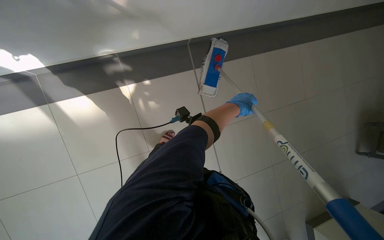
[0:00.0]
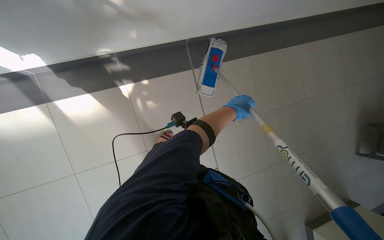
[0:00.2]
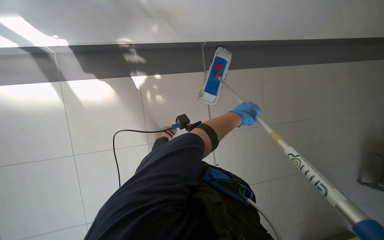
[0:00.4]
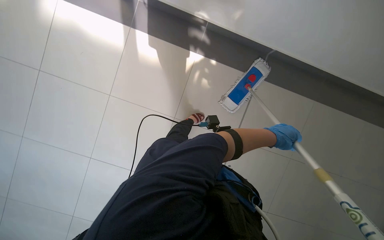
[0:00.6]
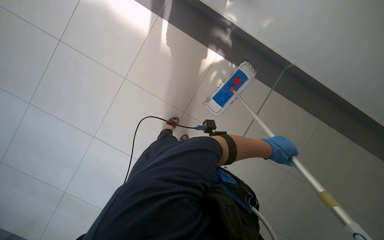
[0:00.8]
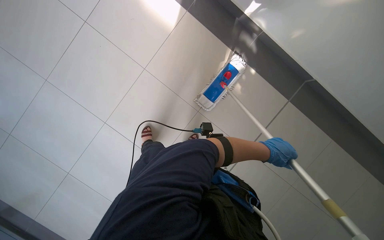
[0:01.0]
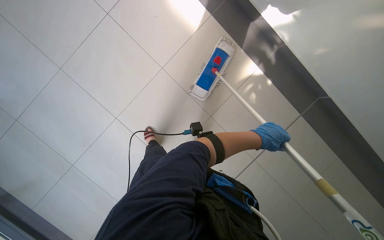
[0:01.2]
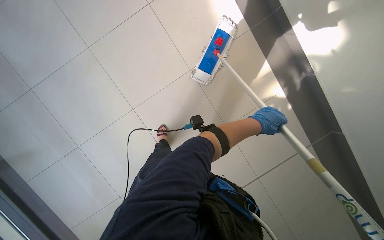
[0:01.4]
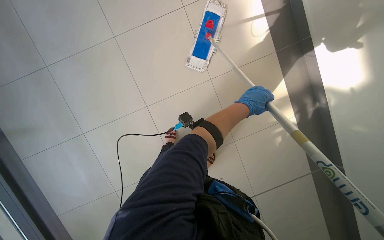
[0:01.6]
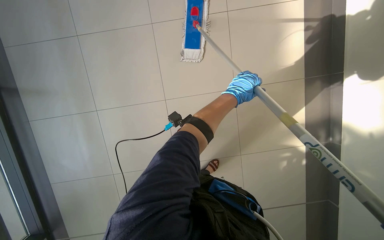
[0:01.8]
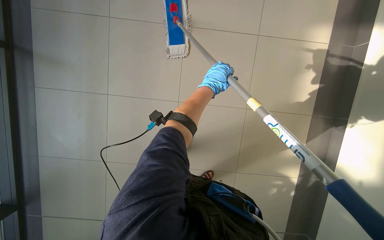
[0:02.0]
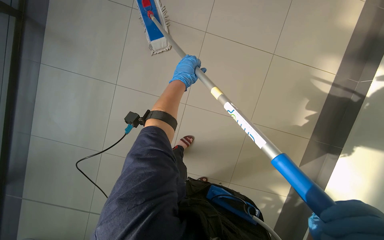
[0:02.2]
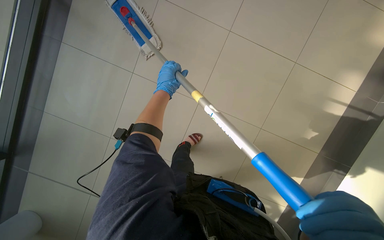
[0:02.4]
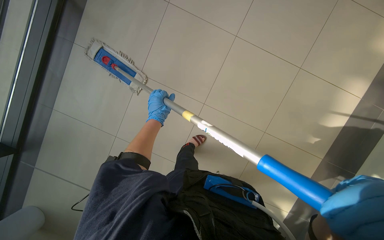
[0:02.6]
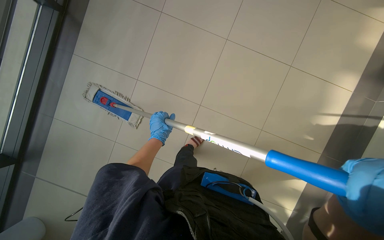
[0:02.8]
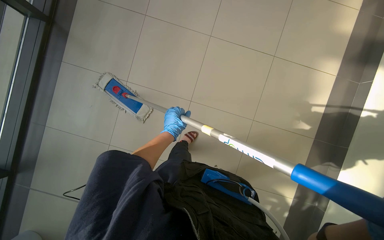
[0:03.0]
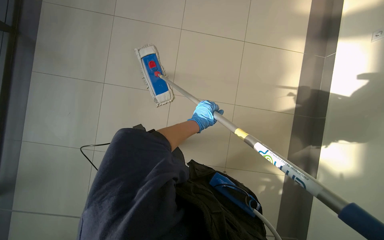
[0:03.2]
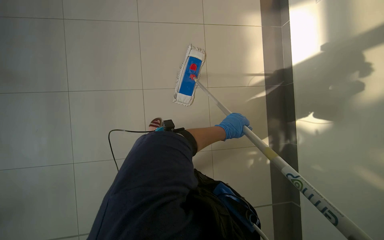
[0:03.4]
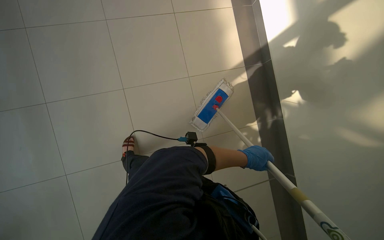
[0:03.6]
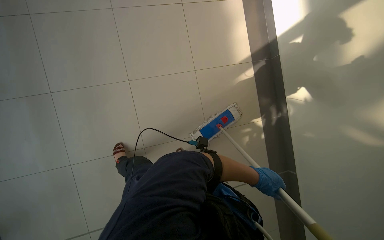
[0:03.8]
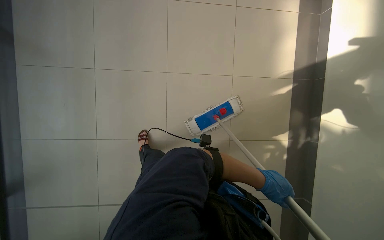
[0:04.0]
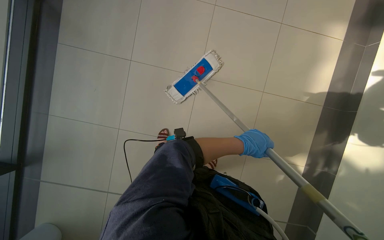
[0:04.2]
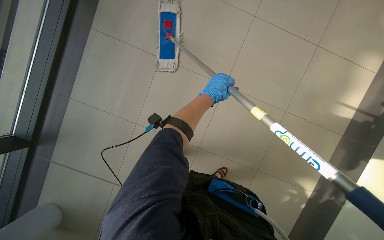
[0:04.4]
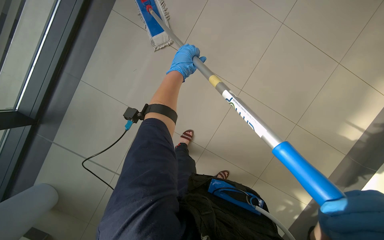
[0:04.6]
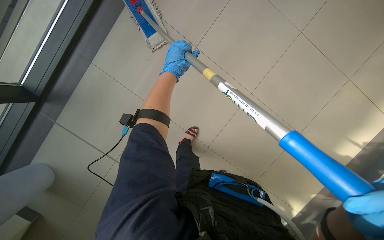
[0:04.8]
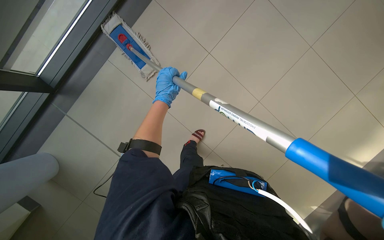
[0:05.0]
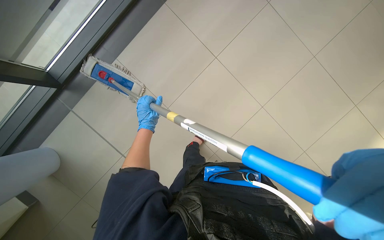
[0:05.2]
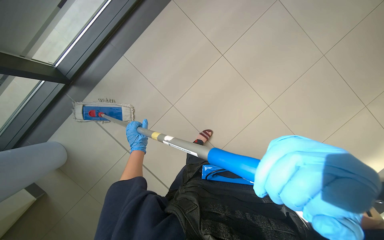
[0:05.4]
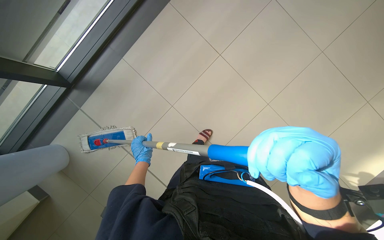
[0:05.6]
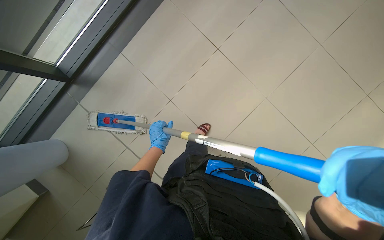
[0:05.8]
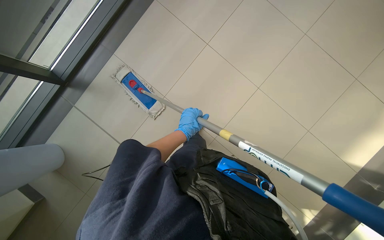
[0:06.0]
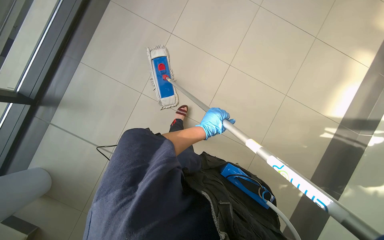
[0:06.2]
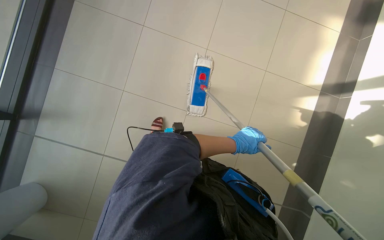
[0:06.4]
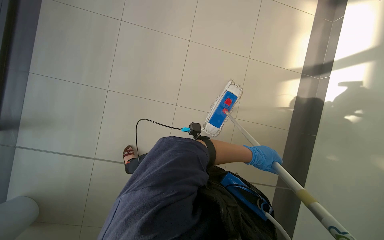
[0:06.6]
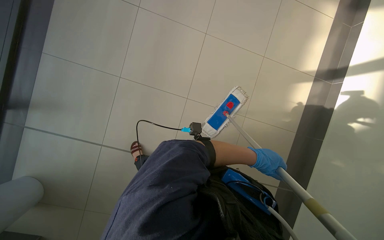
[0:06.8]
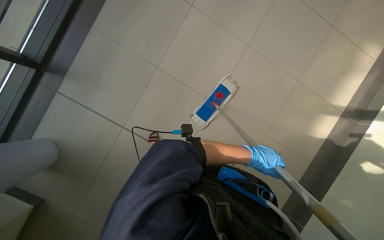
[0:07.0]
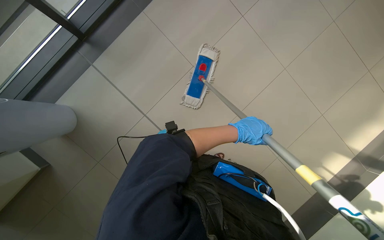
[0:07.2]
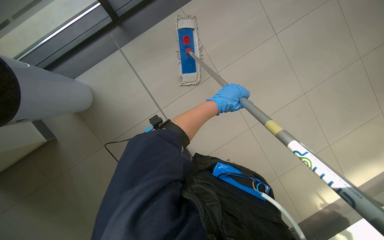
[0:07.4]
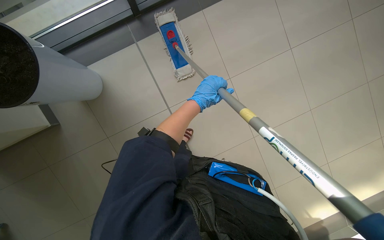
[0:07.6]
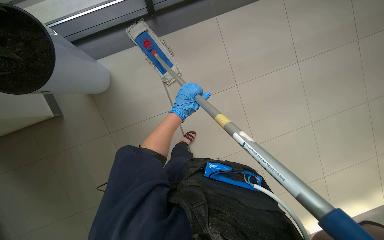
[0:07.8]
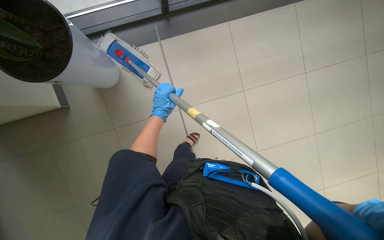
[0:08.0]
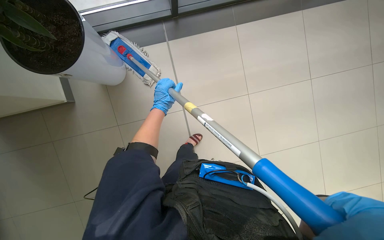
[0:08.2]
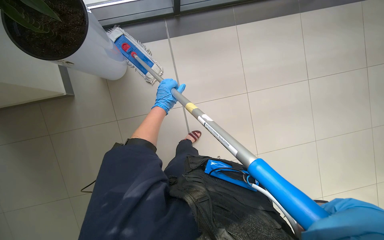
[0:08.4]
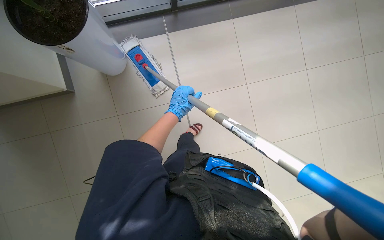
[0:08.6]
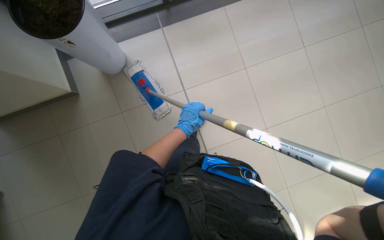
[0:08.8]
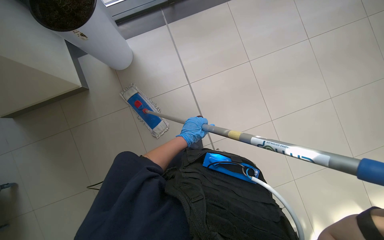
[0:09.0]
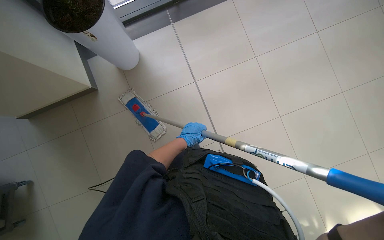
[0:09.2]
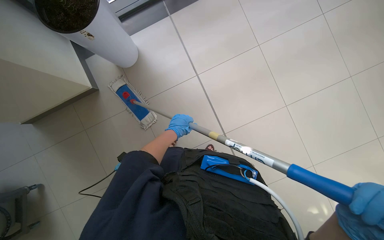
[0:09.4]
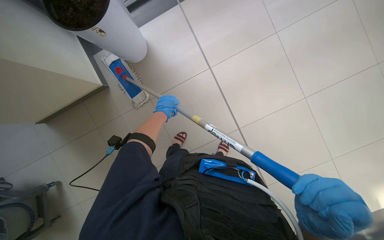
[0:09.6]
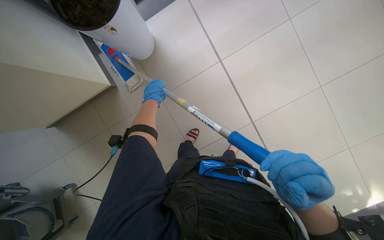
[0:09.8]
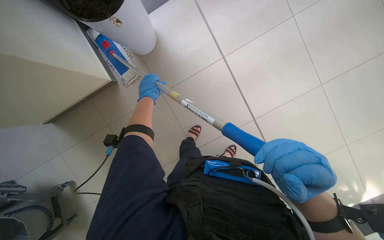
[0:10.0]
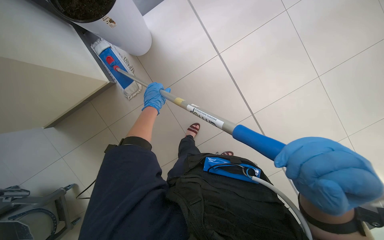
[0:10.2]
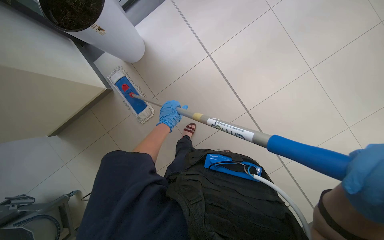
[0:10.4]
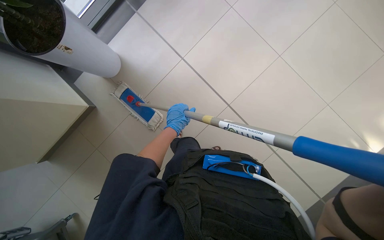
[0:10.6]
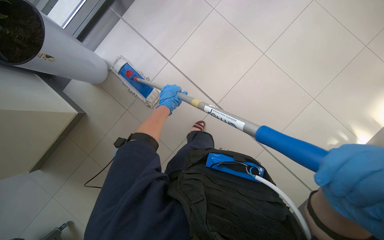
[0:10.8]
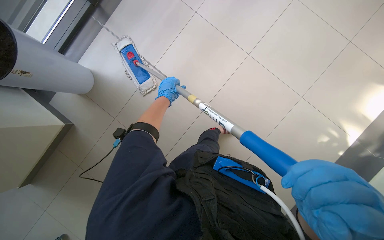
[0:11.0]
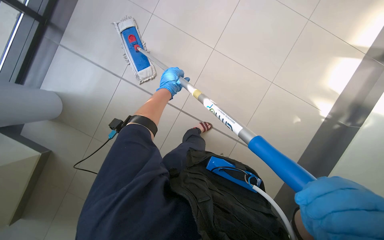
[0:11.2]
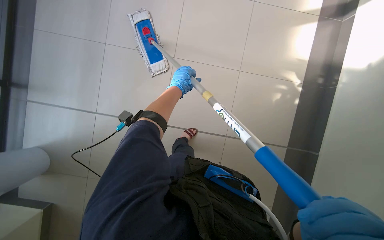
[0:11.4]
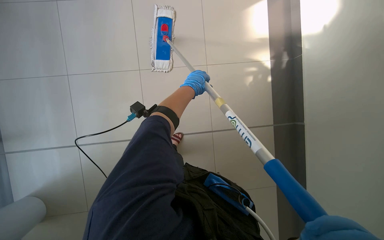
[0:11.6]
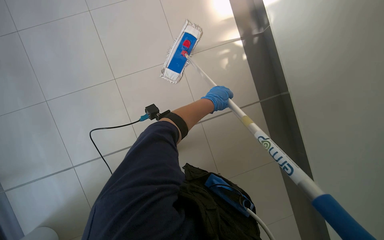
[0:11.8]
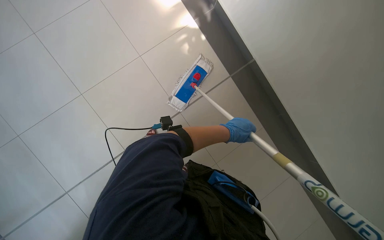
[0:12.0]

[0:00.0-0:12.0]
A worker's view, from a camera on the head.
Job: mopping floor.
The whole recording: Mopping hallway floor. The worker continues mopping the tiled floor in the hallway.
0:00.0 to 0:01.6: Everything in view rotates some 35 degrees clockwise.
0:01.6 to 0:03.0: The left hand travels to the left and down the picture by roughly 15 cm.
0:03.0 to 0:04.4: The left hand goes about 20 cm to the right.
0:07.6 to 0:09.0: The camera travels about 40 cm.
0:09.0 to 0:10.4: The left hand shifts roughly 10 cm to the left, and goes up the picture and returns, about 15 cm each way.
0:10.4 to 0:12.0: The camera travels approximately 50 cm. The view tips upward by approximately 15 degrees.

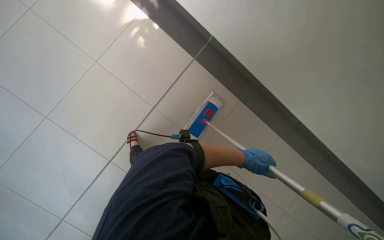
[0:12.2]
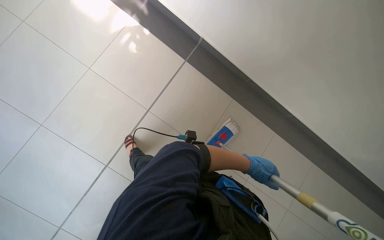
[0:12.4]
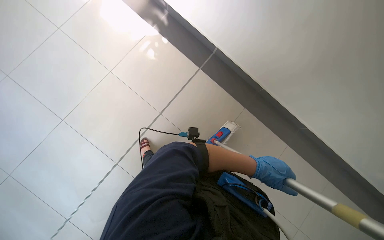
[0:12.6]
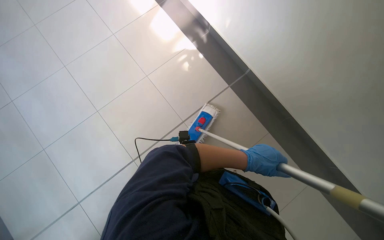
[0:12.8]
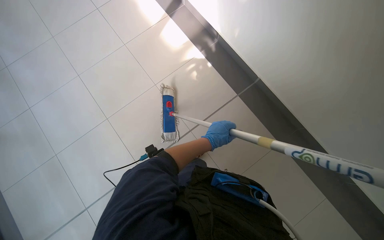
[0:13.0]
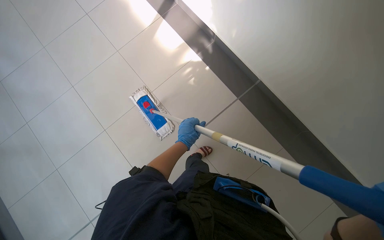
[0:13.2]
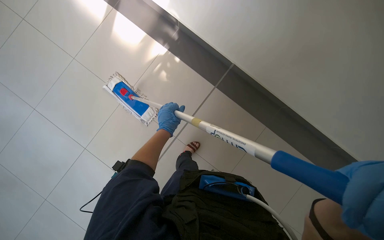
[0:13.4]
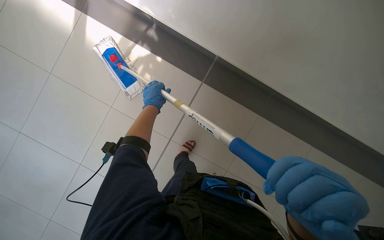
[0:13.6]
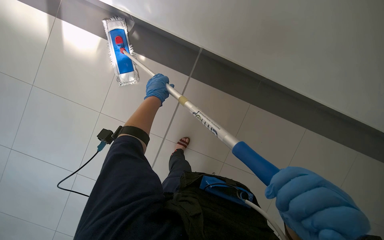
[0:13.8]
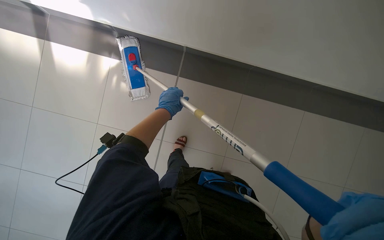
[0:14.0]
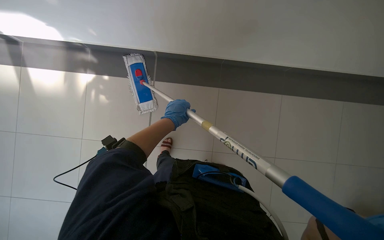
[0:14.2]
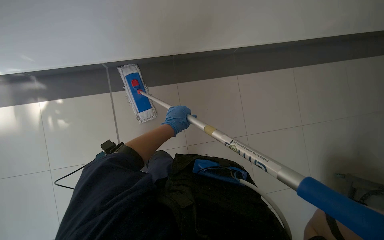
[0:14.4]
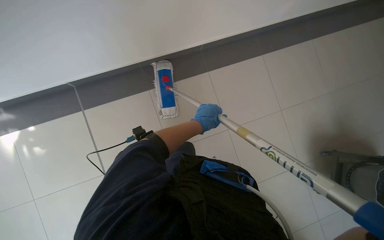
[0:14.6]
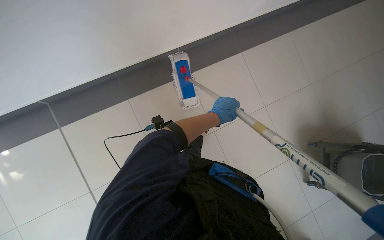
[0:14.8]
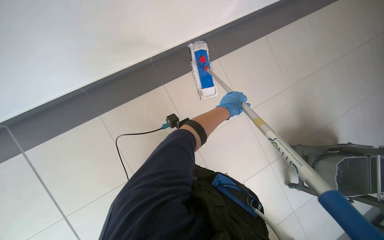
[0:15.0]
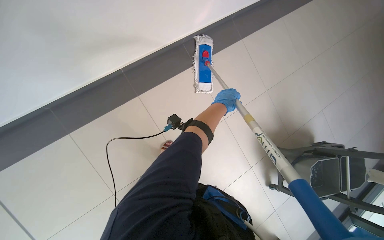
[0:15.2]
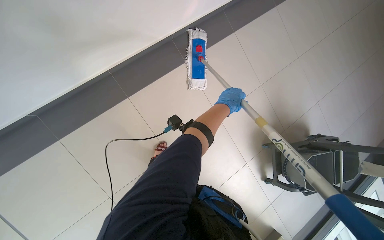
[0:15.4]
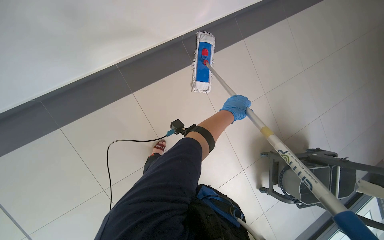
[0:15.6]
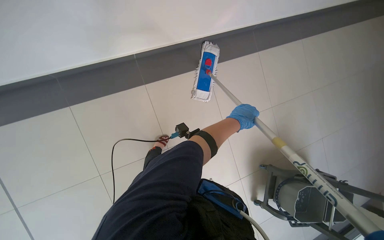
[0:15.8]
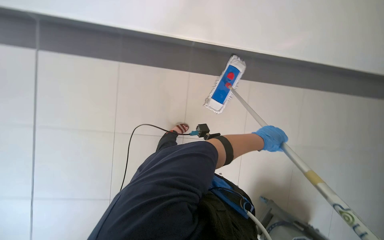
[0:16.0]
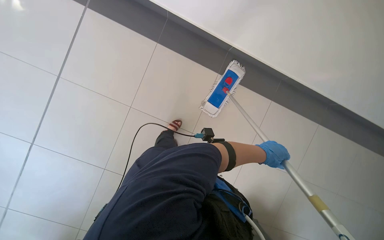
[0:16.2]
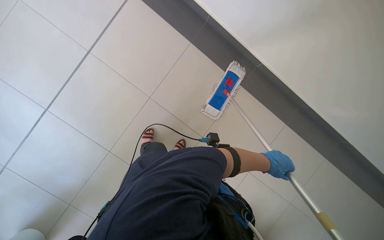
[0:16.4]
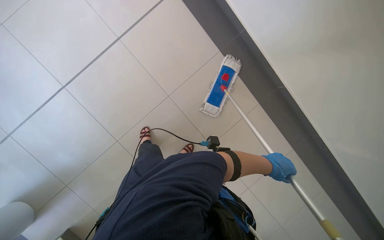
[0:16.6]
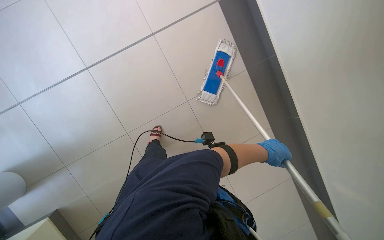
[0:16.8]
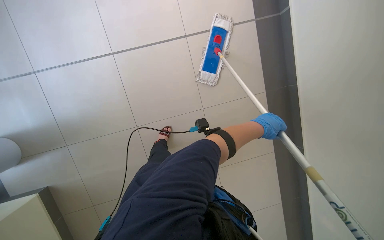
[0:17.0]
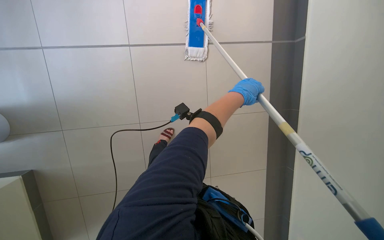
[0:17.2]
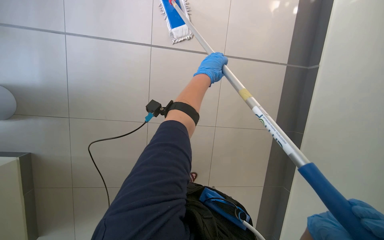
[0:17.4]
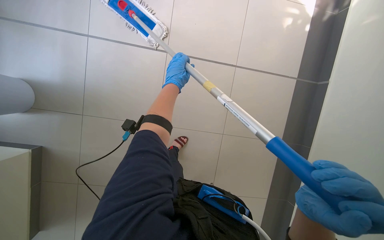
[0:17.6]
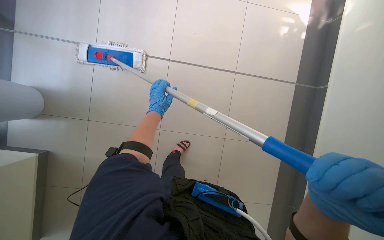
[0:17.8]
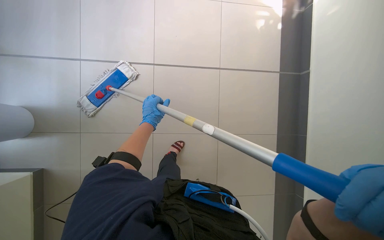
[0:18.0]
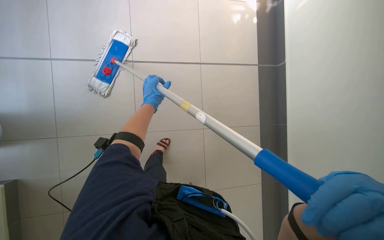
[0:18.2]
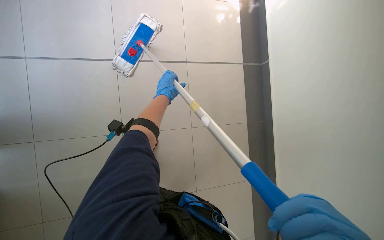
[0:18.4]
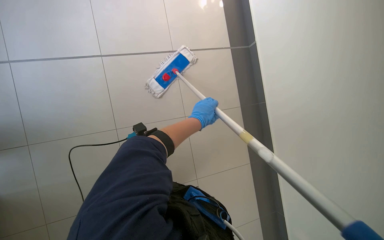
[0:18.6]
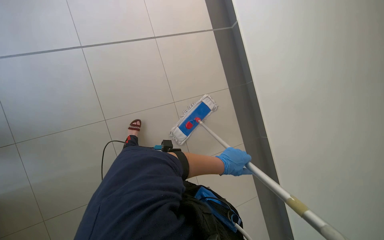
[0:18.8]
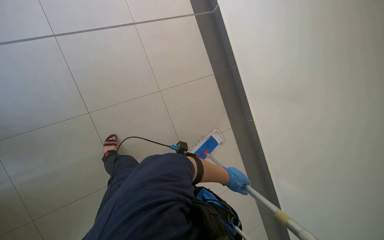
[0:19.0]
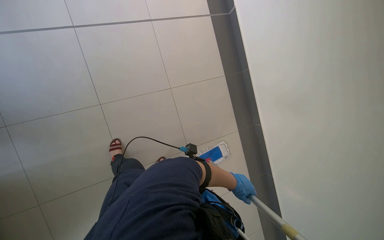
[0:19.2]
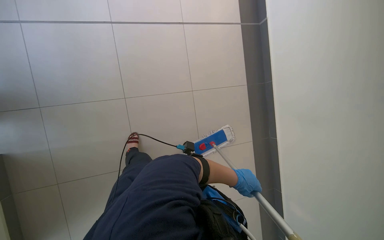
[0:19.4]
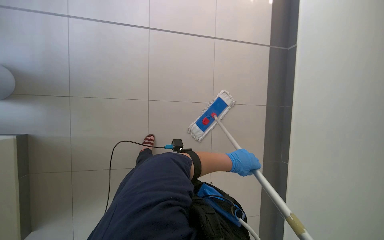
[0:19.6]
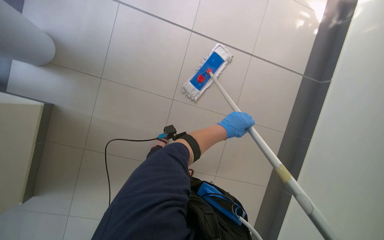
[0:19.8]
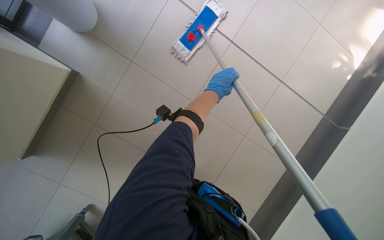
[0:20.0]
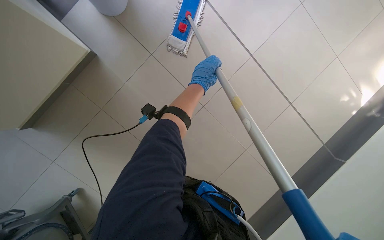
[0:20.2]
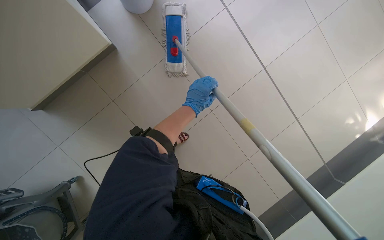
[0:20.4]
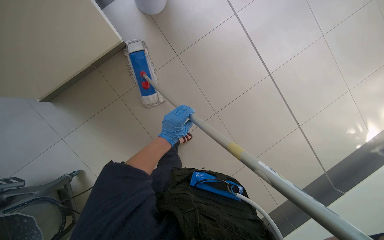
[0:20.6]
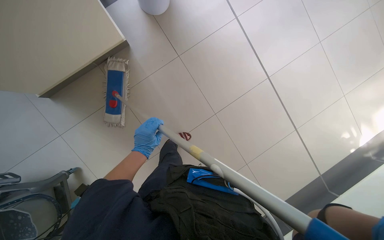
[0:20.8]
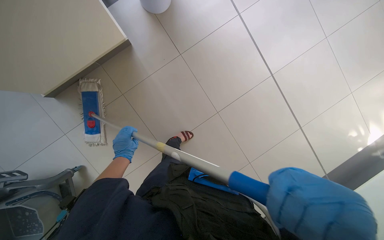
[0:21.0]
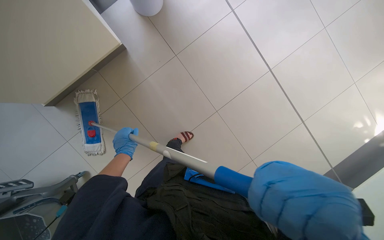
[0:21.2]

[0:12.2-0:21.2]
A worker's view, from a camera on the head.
Job: mopping floor.
The whole recording: Mopping hallway floor. The worker continues mopping the tiled floor in the hallway.
0:13.8 to 0:15.2: The camera travels about 70 cm. Everything in view rotates some 30 degrees counterclockwise.
0:15.2 to 0:16.6: Everything in view rotates about 40 degrees clockwise.
0:16.6 to 0:18.2: The left hand heads to the left, covering about 30 cm.
0:18.2 to 0:19.8: The wearer moves approximately 40 cm. The wearer's head swings roughly 55 degrees to the left. The view tilts approximately 20 degrees upward.
0:19.8 to 0:21.2: The scene rotates clockwise by about 35 degrees.
